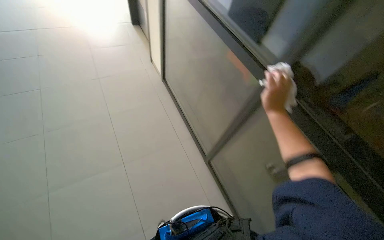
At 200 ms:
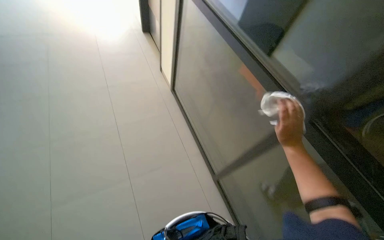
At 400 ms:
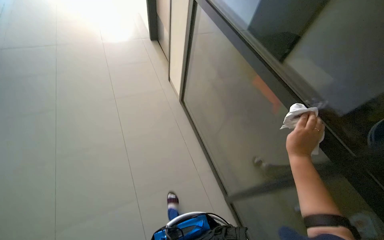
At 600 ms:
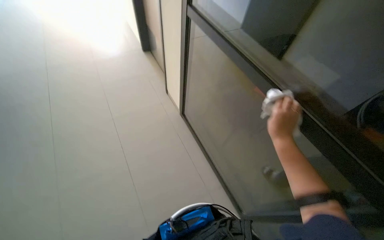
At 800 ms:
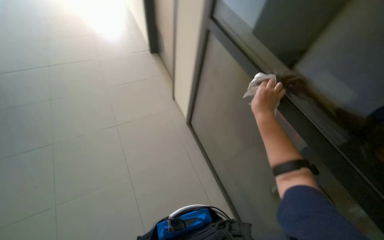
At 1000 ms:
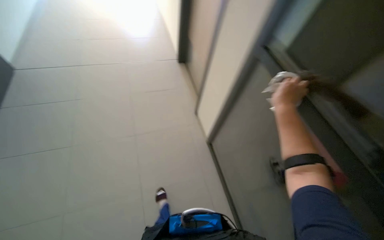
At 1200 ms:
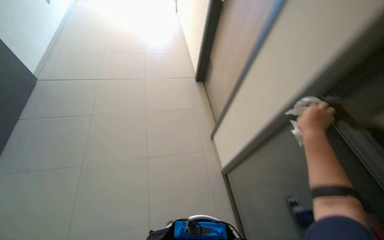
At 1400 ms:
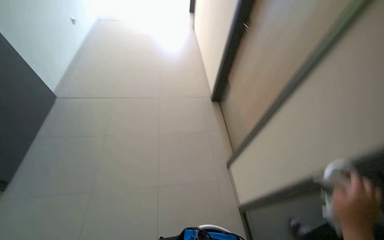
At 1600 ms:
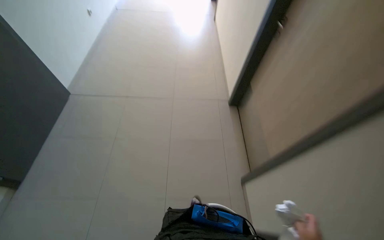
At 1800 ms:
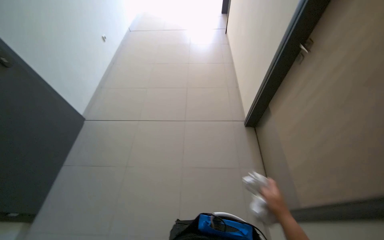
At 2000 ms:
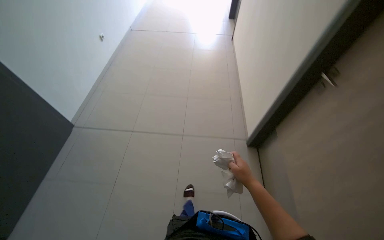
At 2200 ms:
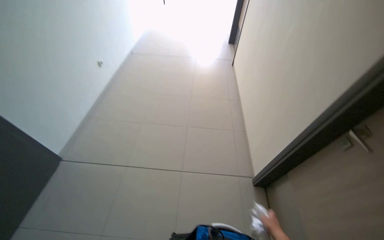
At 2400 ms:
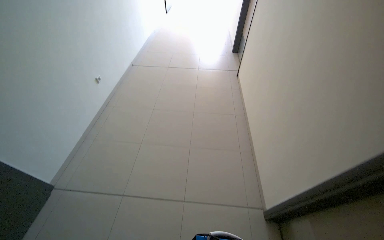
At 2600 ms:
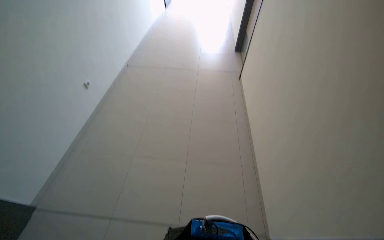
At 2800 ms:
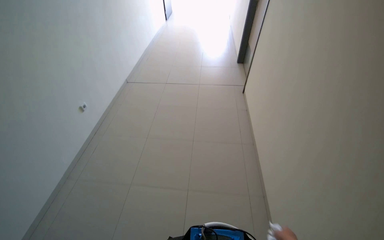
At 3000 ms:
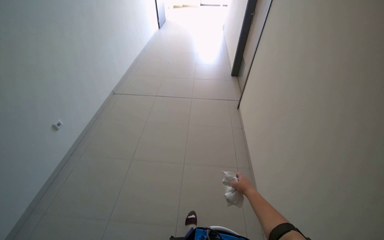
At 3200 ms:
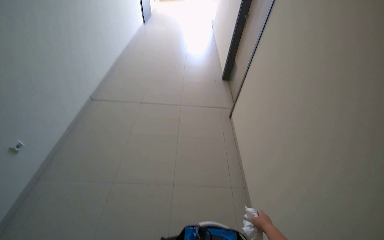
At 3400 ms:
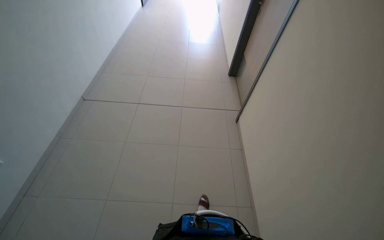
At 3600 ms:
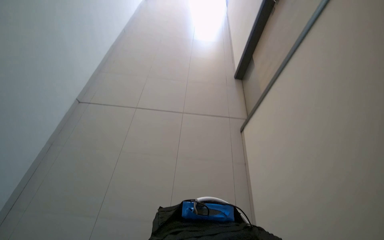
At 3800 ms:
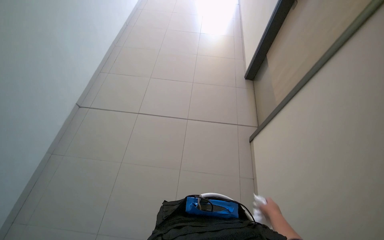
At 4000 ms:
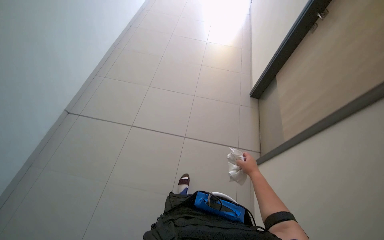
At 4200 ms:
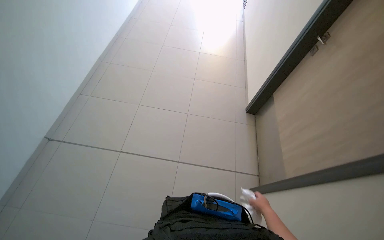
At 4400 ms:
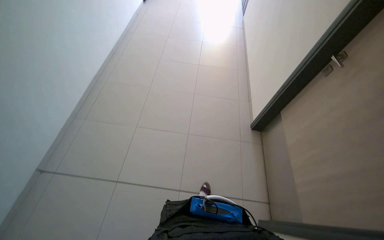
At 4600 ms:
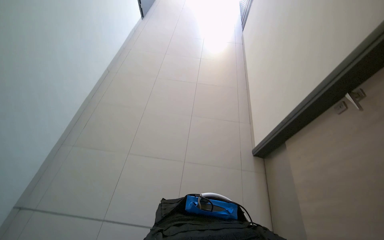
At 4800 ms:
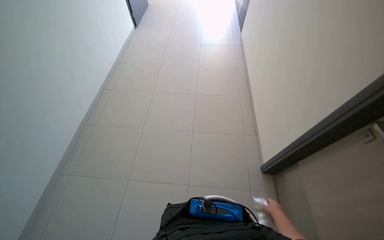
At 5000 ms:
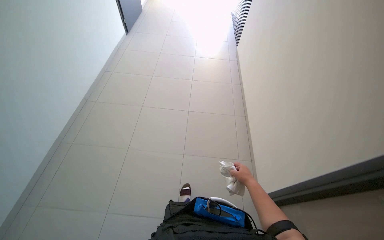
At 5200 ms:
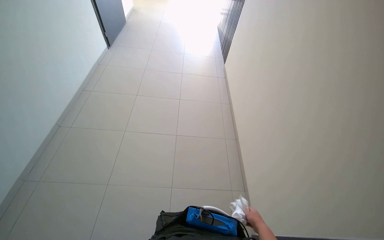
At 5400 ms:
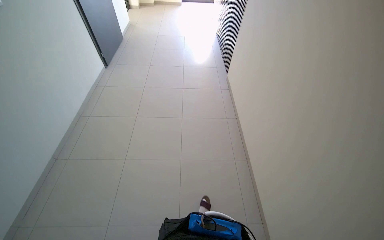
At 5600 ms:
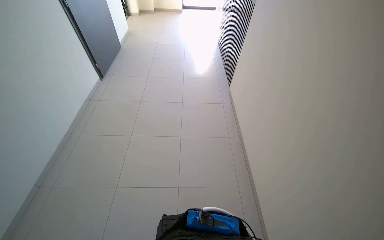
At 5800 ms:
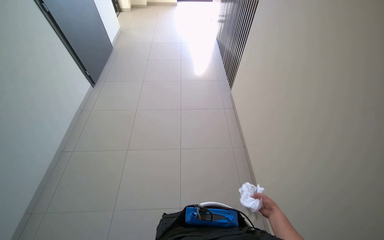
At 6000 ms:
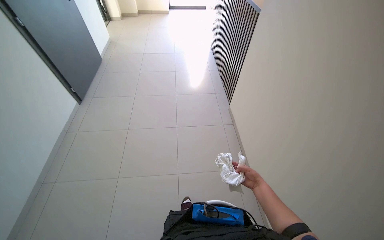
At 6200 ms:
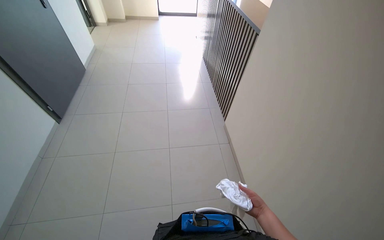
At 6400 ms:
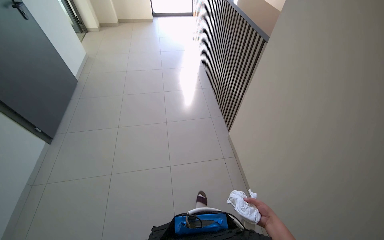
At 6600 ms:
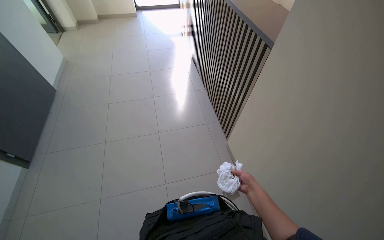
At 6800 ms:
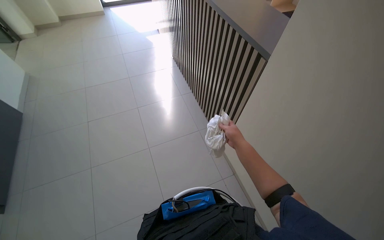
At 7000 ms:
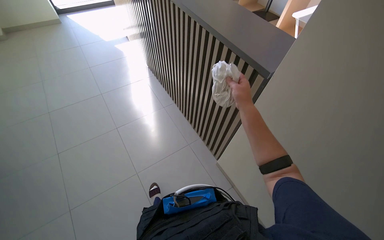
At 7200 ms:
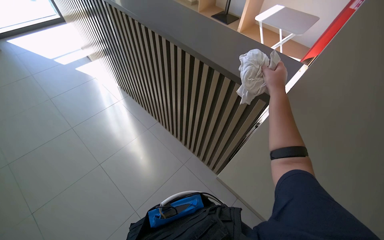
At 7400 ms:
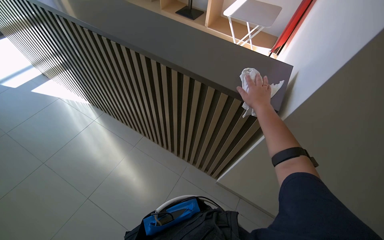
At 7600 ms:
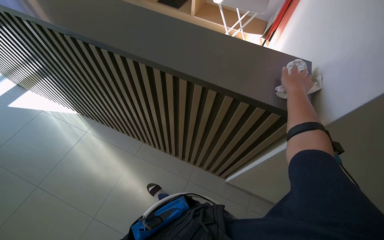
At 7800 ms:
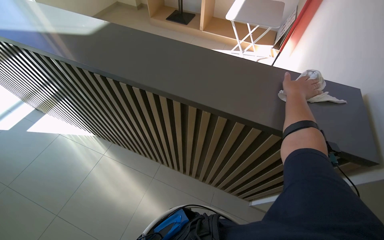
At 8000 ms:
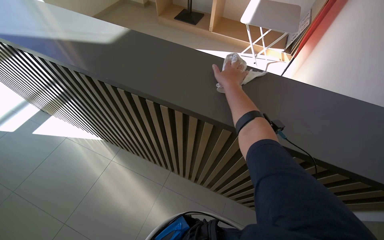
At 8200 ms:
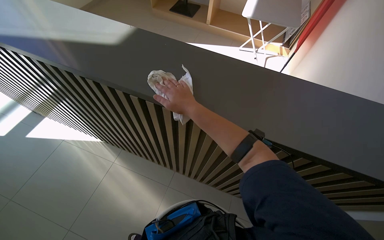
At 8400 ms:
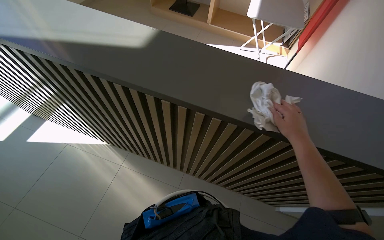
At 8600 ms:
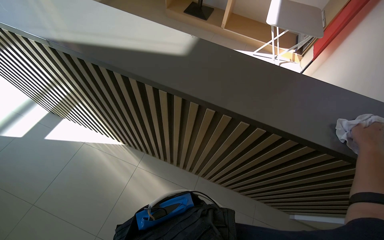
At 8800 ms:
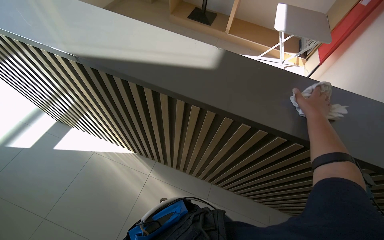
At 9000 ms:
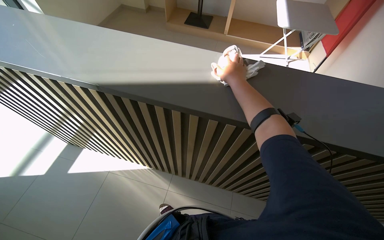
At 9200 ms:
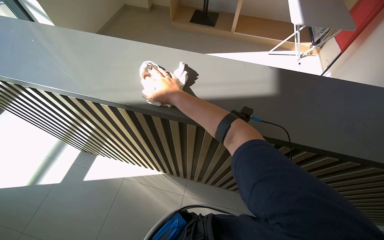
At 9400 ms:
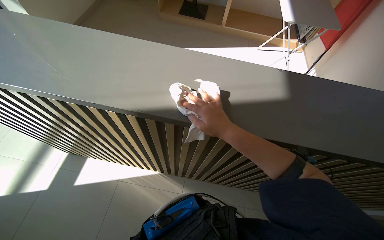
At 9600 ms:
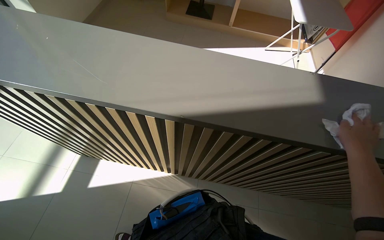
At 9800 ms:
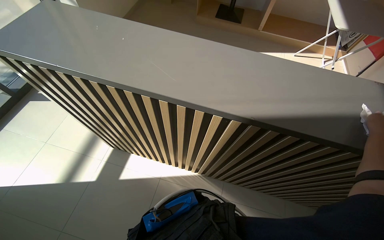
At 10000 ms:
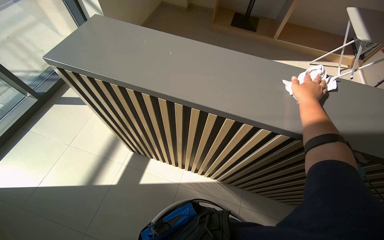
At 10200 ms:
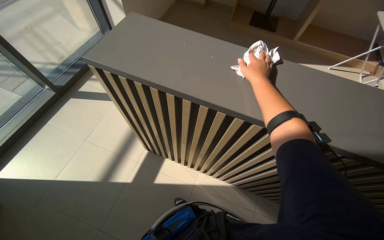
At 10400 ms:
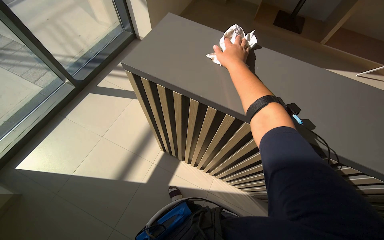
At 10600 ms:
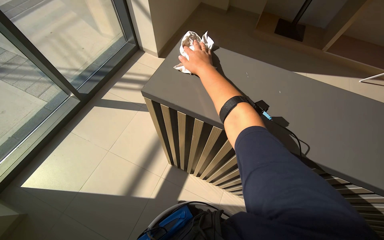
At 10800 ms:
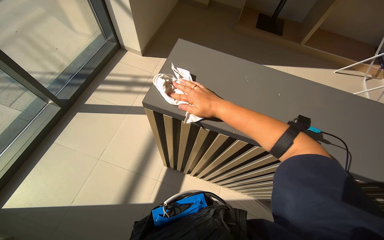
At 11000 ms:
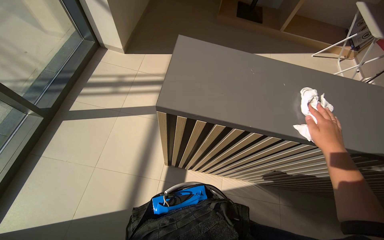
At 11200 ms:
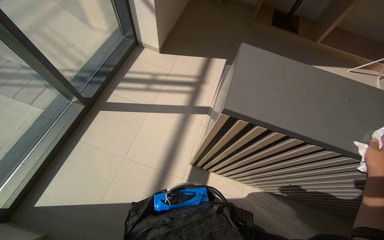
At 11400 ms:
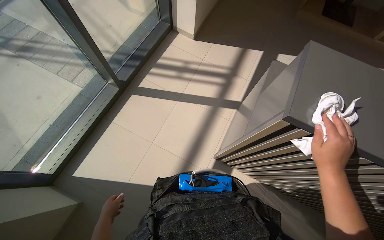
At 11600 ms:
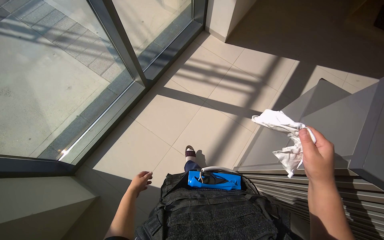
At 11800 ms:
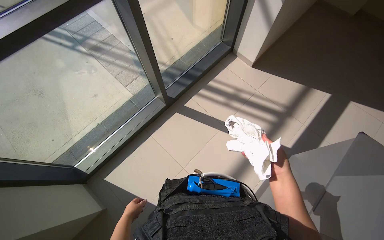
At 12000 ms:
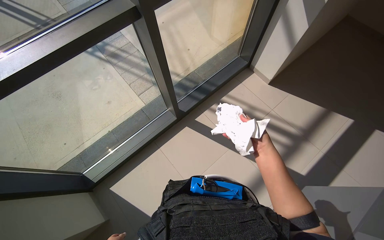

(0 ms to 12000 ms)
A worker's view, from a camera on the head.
Job: wiping surfaces.
The whole recording: Wiping glass panels. The worker wipes glass panels with a white cloth.
0 ms - 1600 ms: The camera travels about 50 cm.
1600 ms - 3000 ms: The head travels roughly 1 m.
4400 ms - 6000 ms: The camera travels approximately 1.5 m.
6000 ms - 7600 ms: The wearer moves roughly 80 cm. The wearer looks about 25 degrees further to the right.
7600 ms - 9000 ms: The wearer moves approximately 1 m.
9000 ms - 10400 ms: The camera travels to the left, about 1 m.
10400 ms - 12000 ms: The camera is carried about 90 cm. The head rotates some 25 degrees to the left.

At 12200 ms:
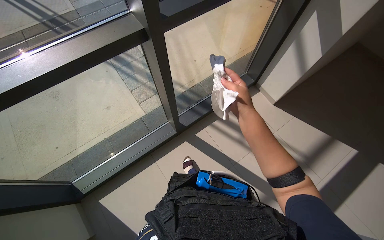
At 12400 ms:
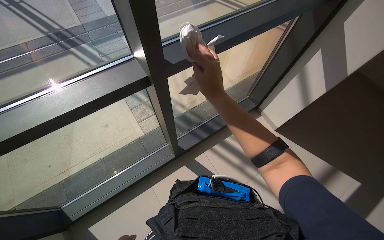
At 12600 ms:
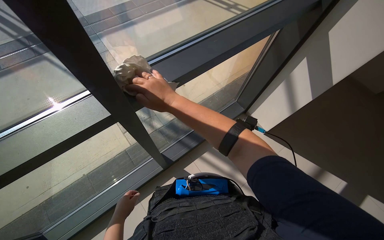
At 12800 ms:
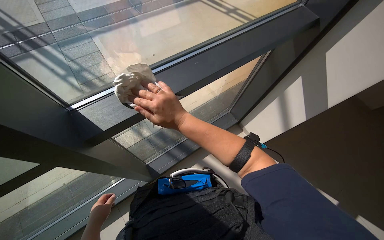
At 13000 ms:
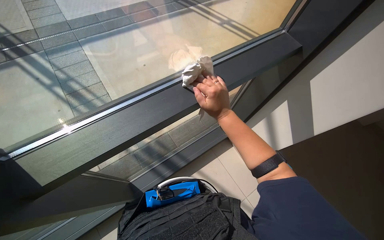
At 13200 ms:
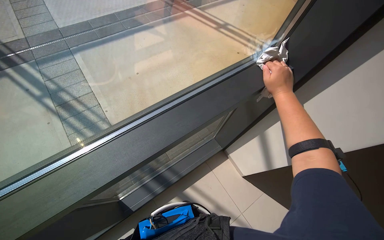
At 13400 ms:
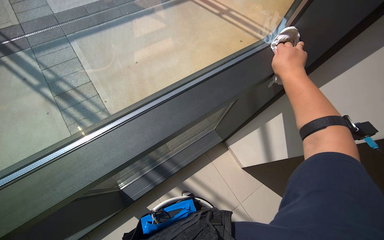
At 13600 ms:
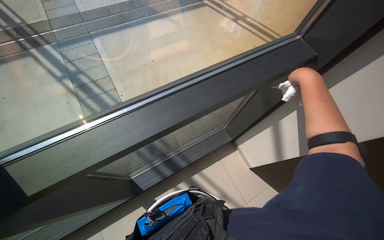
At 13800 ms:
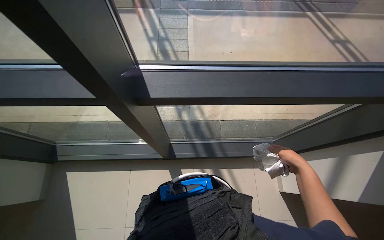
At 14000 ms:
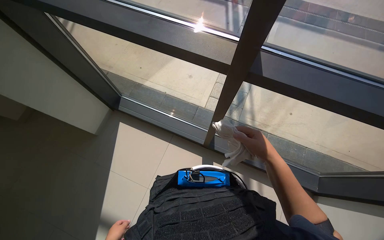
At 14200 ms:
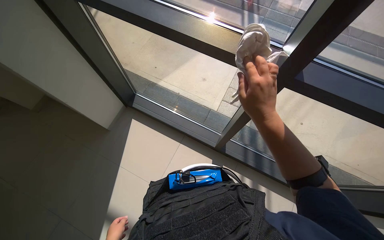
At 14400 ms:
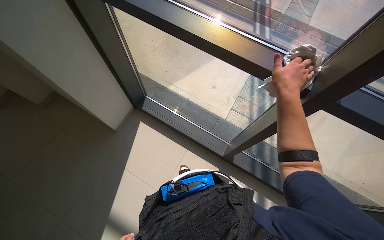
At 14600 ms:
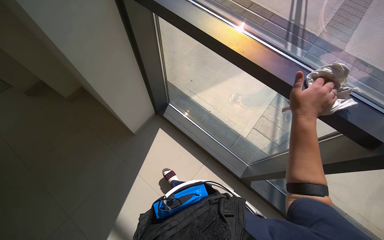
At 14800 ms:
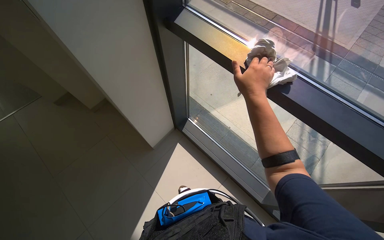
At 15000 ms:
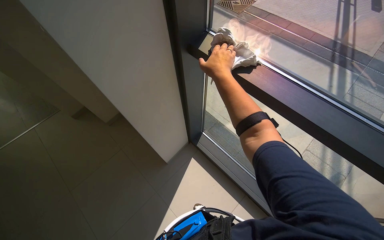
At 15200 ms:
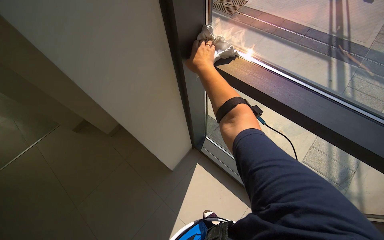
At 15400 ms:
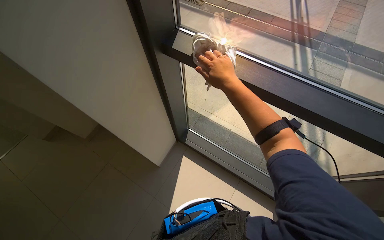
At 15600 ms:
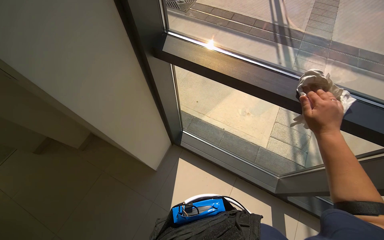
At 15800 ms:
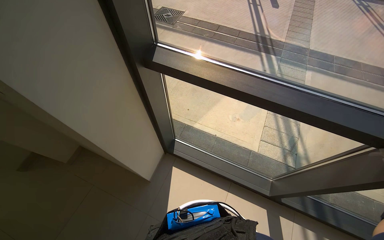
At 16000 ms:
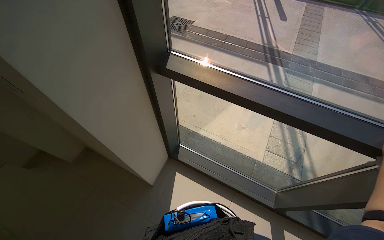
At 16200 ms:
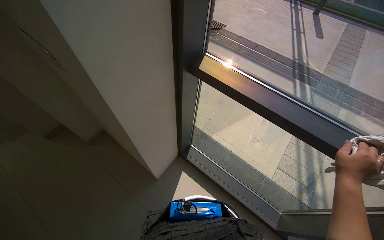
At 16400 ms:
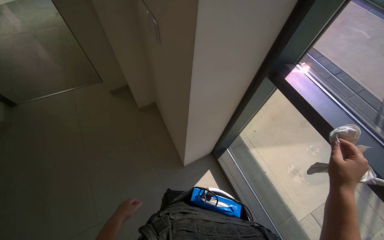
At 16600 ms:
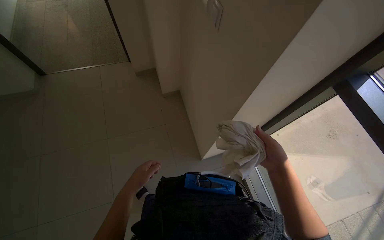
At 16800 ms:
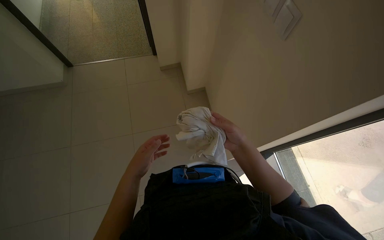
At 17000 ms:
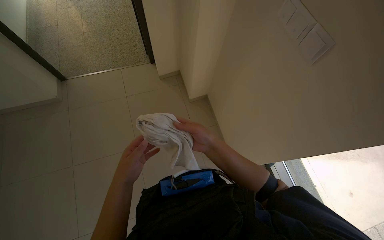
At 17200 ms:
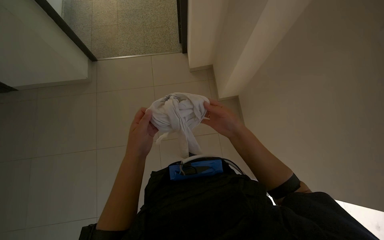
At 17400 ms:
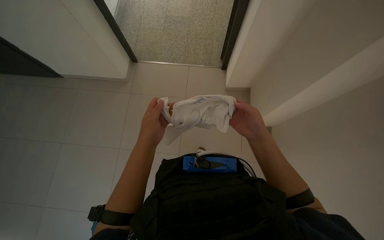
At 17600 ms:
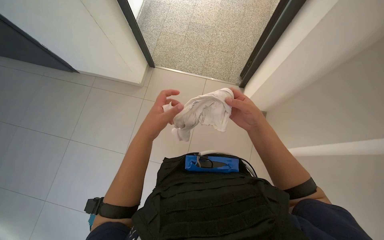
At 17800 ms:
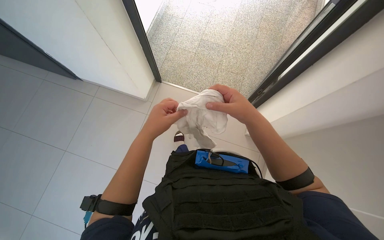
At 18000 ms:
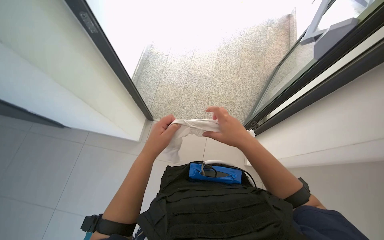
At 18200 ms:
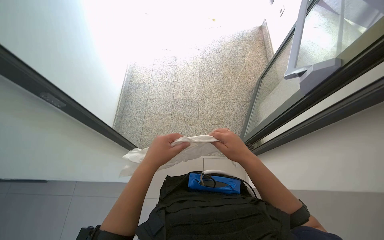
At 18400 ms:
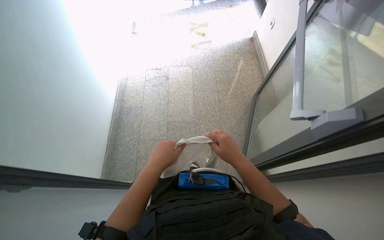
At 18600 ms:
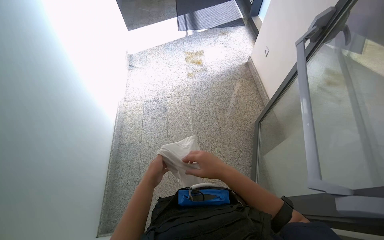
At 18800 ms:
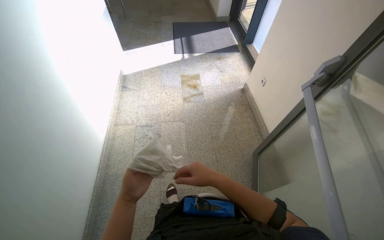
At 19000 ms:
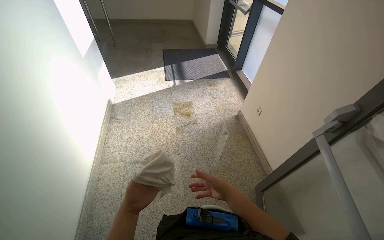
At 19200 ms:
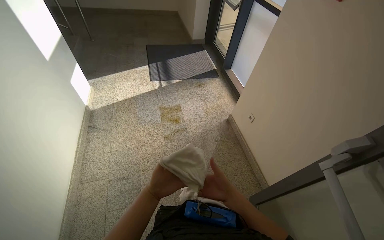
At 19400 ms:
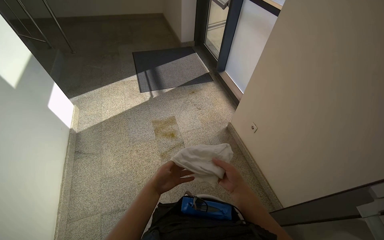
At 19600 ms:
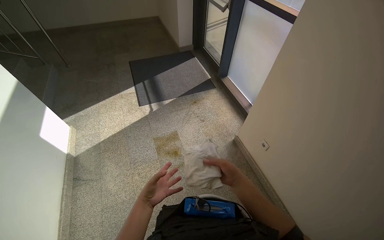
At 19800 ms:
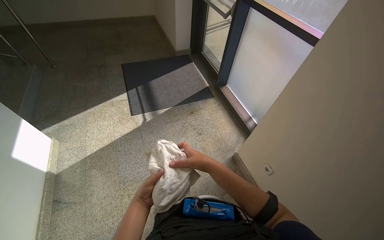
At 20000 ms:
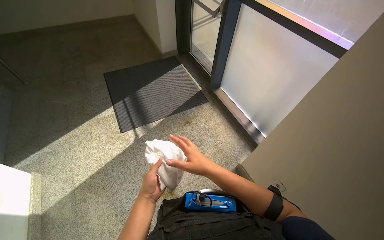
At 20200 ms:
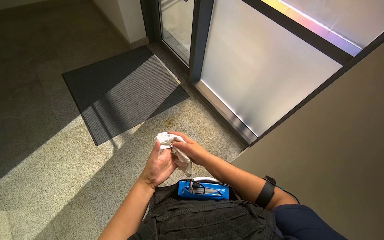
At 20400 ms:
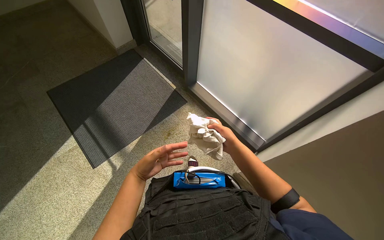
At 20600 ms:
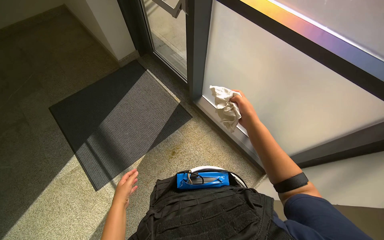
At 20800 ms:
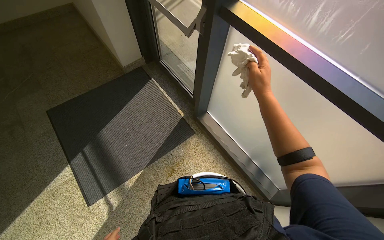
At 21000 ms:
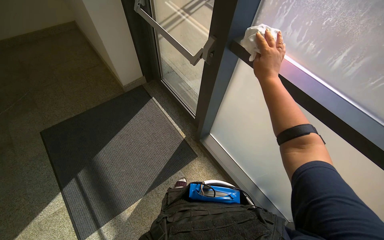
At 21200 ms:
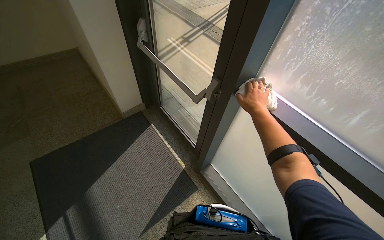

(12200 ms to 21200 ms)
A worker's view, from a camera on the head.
Job: wiping surfaces.
The whole recording: Wiping glass panels. The worker wipes glass panels with a white cloth.
12200 ms - 13800 ms: The camera pitches upward, by roughly 15 degrees. The scene rotates clockwise by roughly 30 degrees.
13800 ms - 15200 ms: The head rotates approximately 45 degrees to the left. The view tilts about 15 degrees upward.
15200 ms - 16600 ms: The head turns to the left by roughly 35 degrees.
18200 ms - 19800 ms: The camera is carried approximately 1.5 m. The wearer's head swings roughly 20 degrees to the right.
19800 ms - 21200 ms: The camera travels some 1.5 m.
